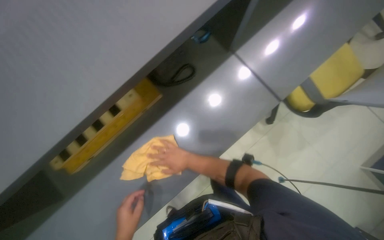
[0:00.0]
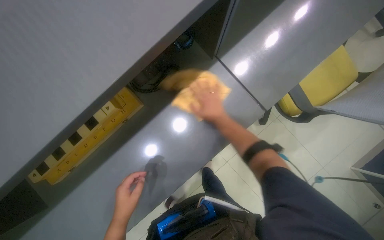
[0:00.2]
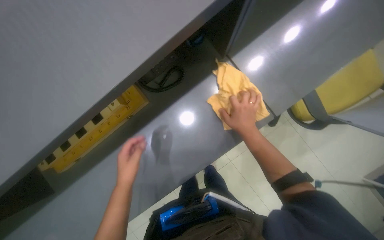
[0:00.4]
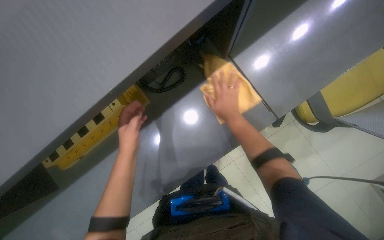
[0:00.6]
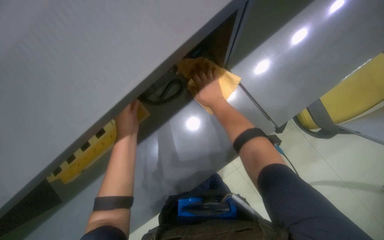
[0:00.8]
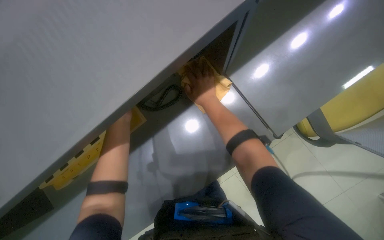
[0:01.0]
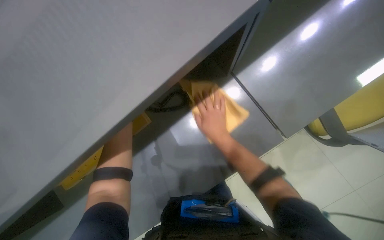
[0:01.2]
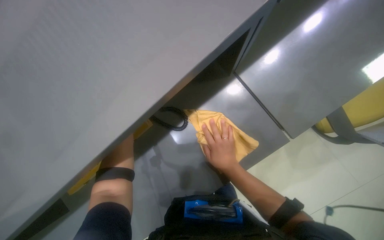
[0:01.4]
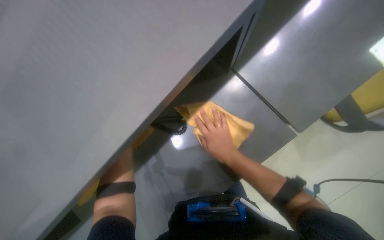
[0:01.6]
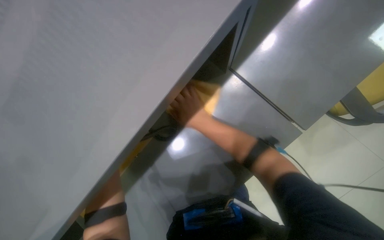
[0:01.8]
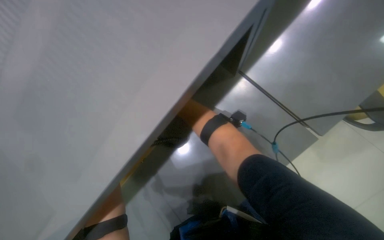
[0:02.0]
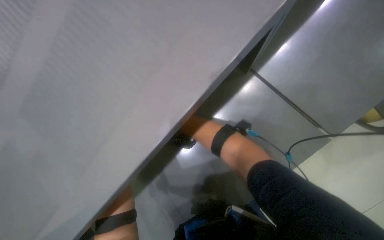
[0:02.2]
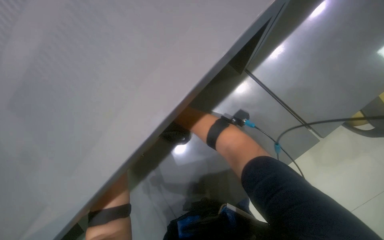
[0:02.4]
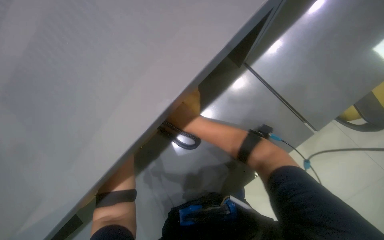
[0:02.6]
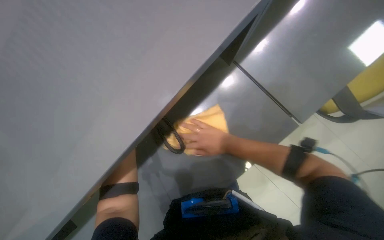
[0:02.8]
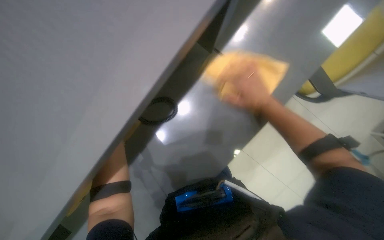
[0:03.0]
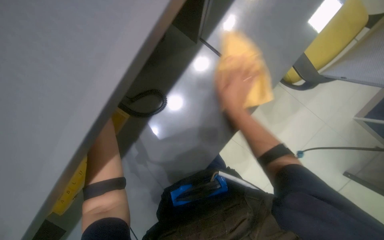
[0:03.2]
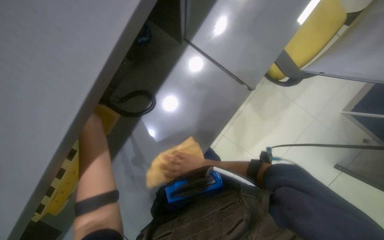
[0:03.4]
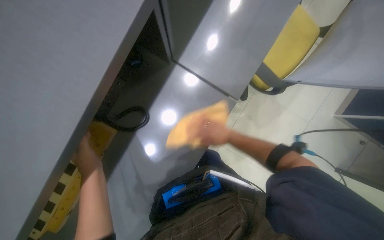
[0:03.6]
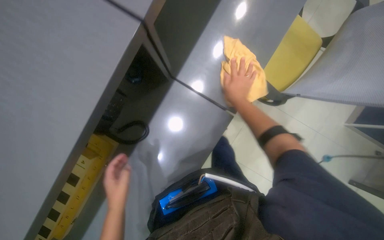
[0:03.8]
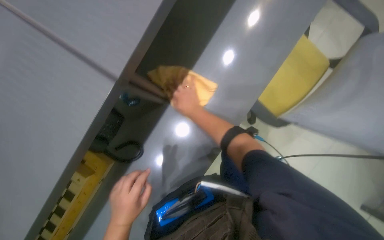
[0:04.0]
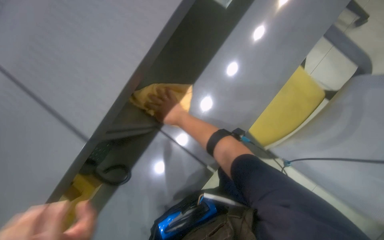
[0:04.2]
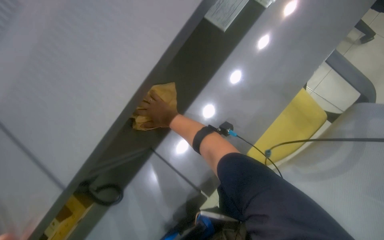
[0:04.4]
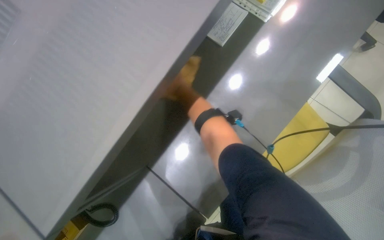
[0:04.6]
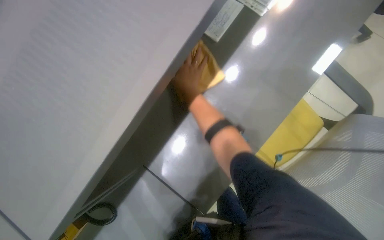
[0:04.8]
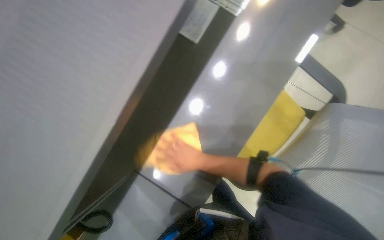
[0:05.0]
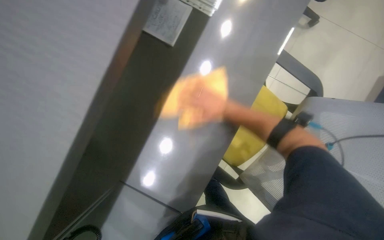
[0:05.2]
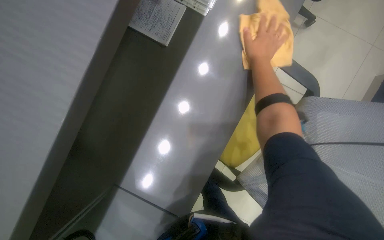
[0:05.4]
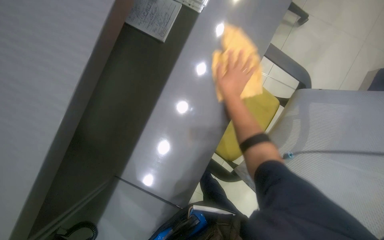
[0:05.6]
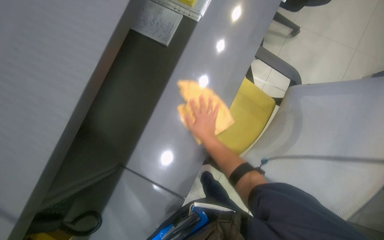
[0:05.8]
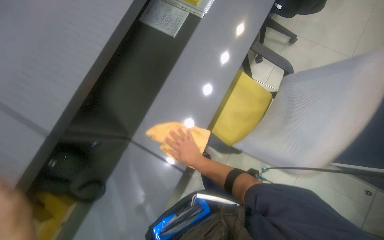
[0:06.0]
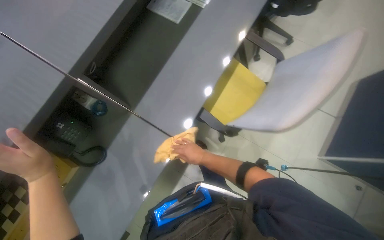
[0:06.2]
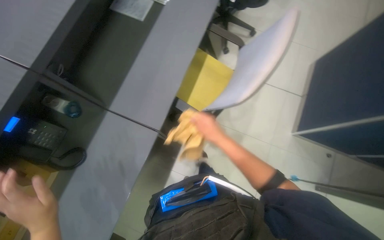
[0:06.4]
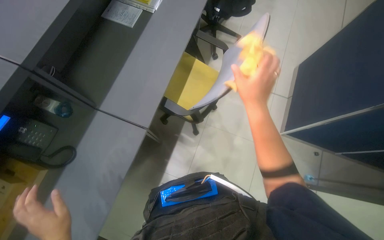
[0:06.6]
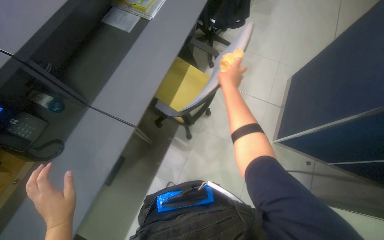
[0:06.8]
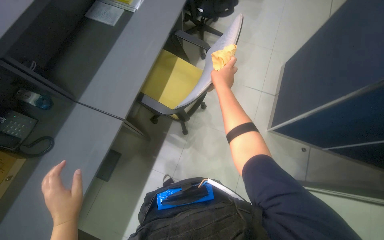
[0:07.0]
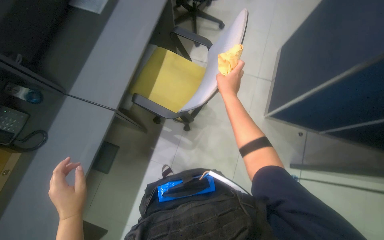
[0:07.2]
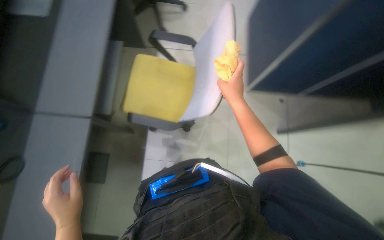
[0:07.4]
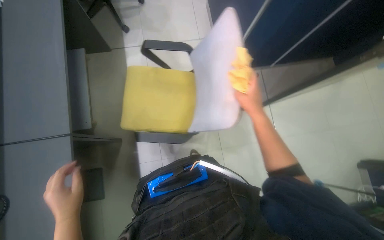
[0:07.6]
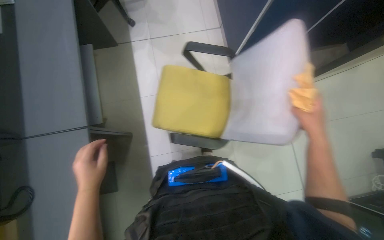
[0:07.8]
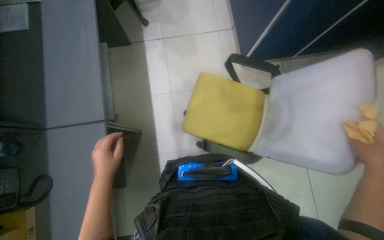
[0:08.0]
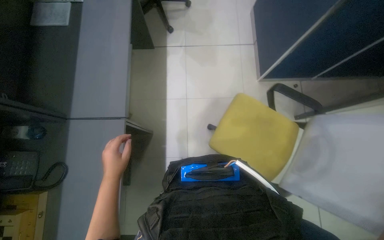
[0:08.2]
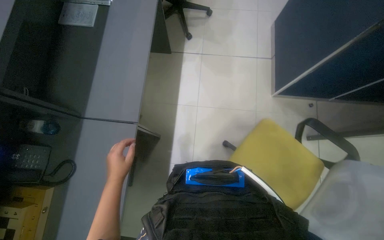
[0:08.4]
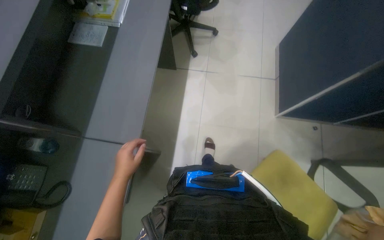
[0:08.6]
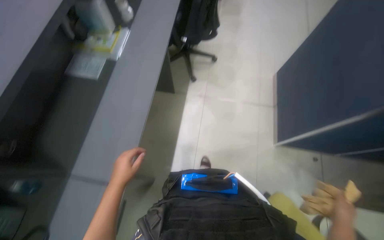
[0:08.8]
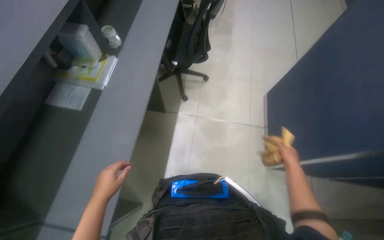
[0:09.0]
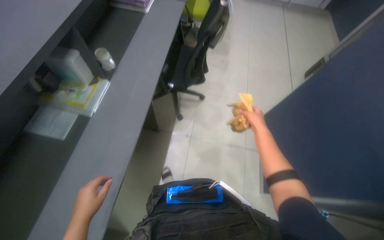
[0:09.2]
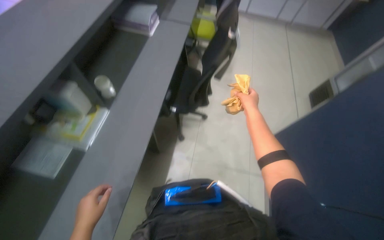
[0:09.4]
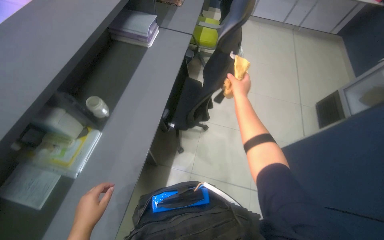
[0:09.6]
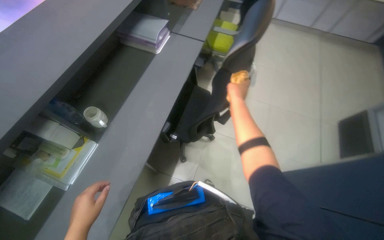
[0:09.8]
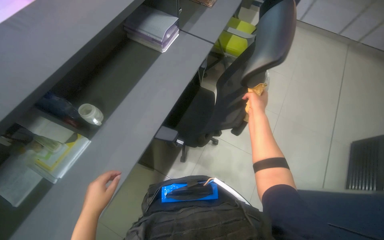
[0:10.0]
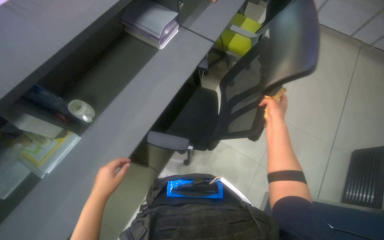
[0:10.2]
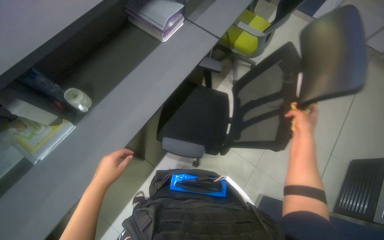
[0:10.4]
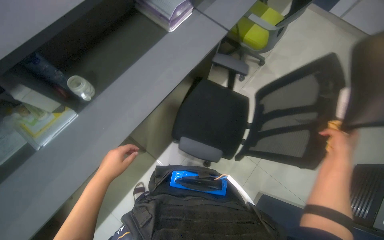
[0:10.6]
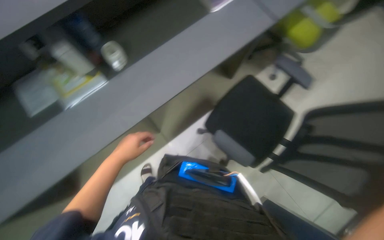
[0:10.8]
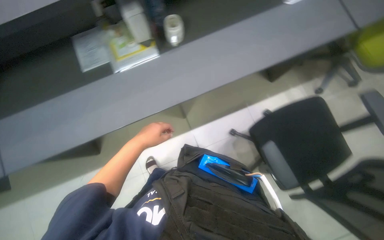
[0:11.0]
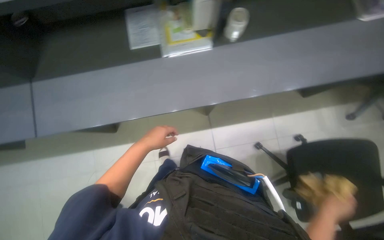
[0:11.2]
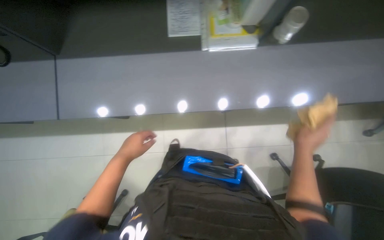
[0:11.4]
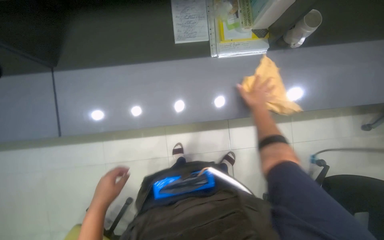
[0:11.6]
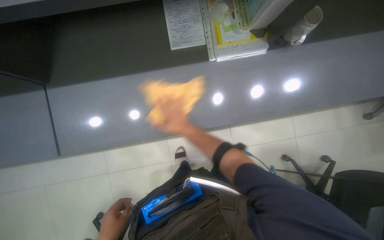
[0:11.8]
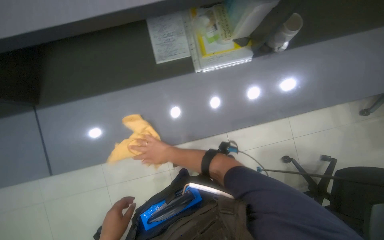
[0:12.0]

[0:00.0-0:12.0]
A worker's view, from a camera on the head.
Job: wiping surfaces.
The whole recording: Wiping office furniture. The worker wipes various office furniture, including desks, chairs, and shelves, with a yellow cloth.
0:01.6 to 0:03.0: The right hand travels to the right and up the picture by roughly 15 cm.
0:04.4 to 0:06.0: The right hand moves to the right and down the picture, approximately 30 cm.
0:06.0 to 0:07.6: The camera is carried about 50 cm. The head turns to the right by about 40 degrees.
0:07.6 to 0:09.0: The wearer moves about 40 cm. The head rotates roughly 20 degrees to the left.
0:09.0 to 0:10.4: The wearer moves roughly 80 cm.

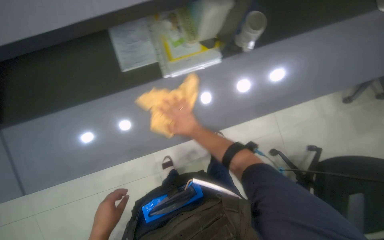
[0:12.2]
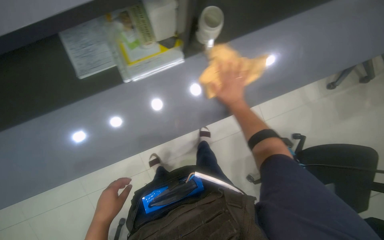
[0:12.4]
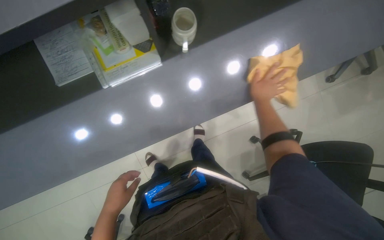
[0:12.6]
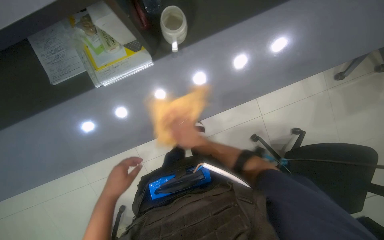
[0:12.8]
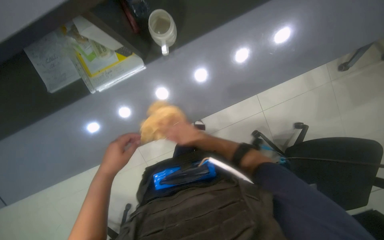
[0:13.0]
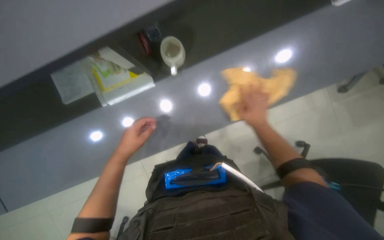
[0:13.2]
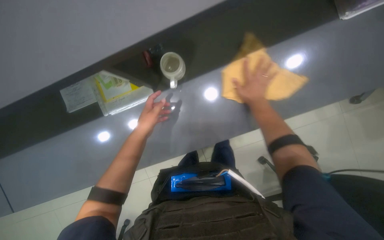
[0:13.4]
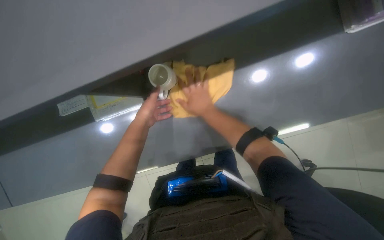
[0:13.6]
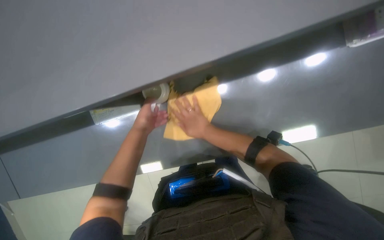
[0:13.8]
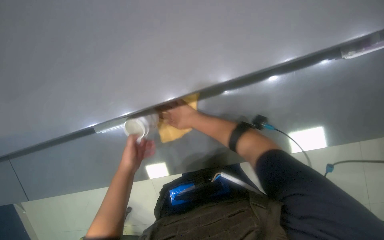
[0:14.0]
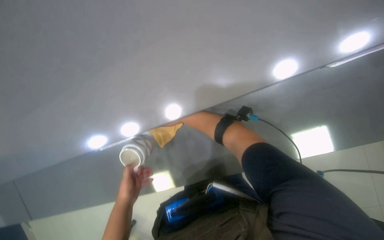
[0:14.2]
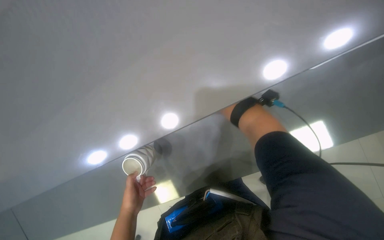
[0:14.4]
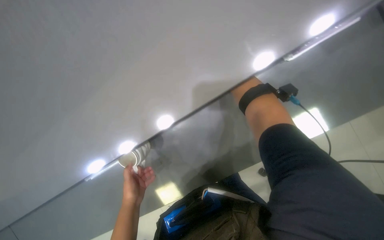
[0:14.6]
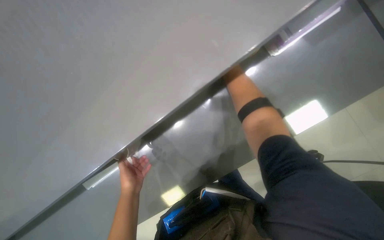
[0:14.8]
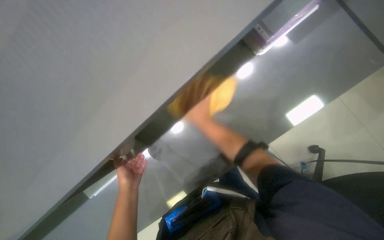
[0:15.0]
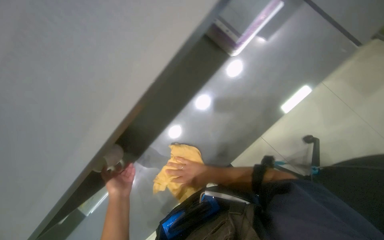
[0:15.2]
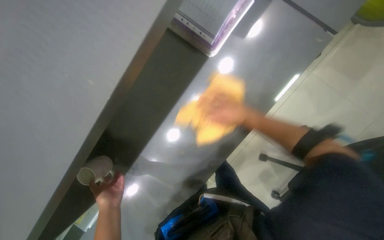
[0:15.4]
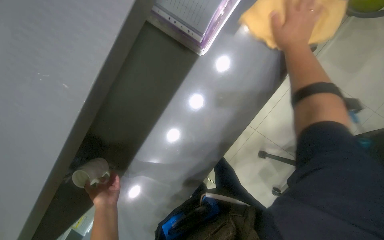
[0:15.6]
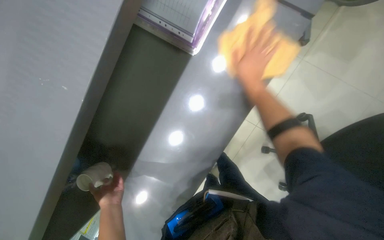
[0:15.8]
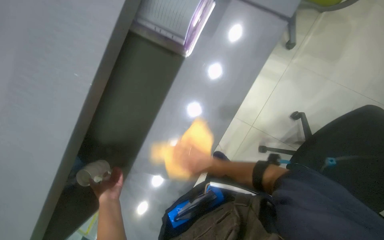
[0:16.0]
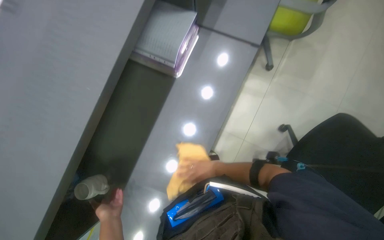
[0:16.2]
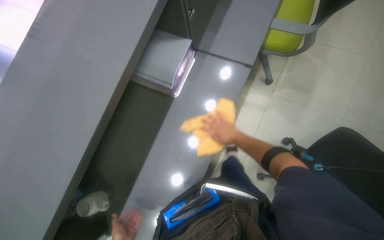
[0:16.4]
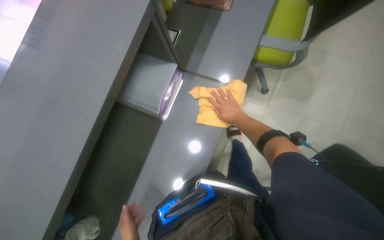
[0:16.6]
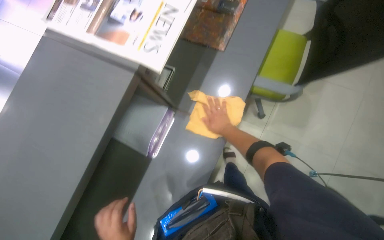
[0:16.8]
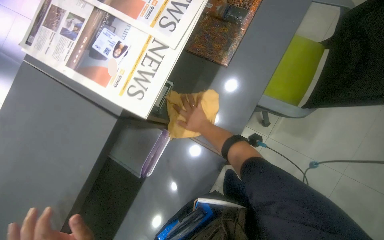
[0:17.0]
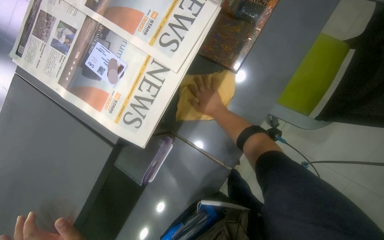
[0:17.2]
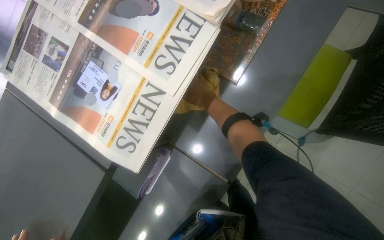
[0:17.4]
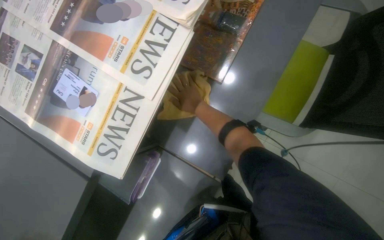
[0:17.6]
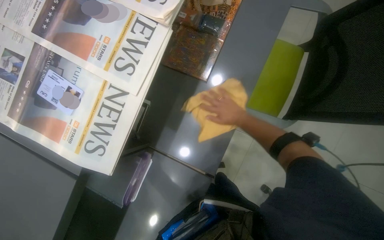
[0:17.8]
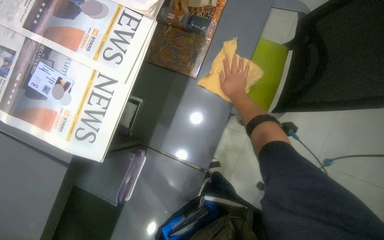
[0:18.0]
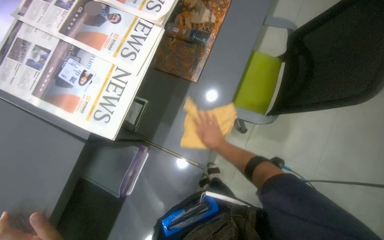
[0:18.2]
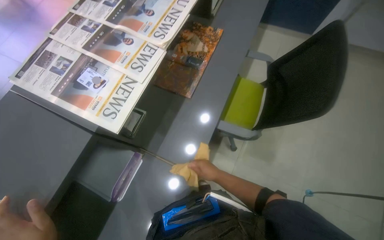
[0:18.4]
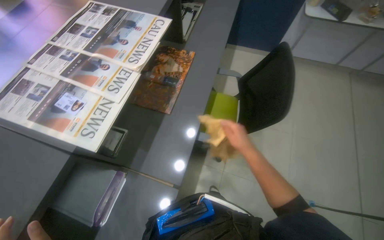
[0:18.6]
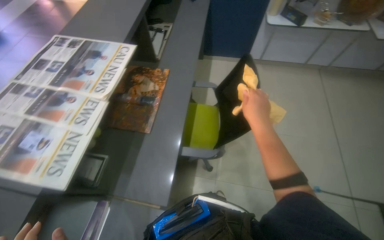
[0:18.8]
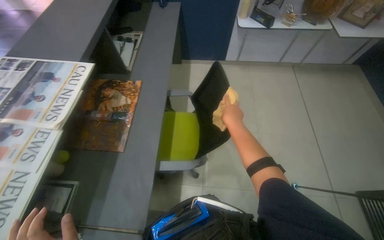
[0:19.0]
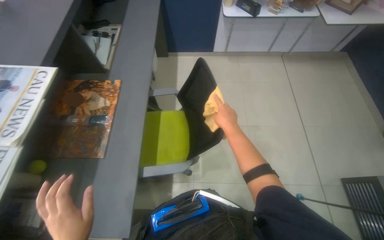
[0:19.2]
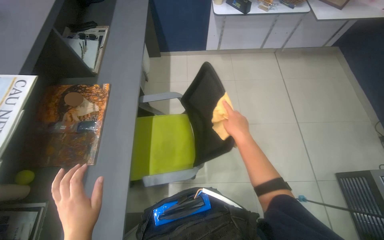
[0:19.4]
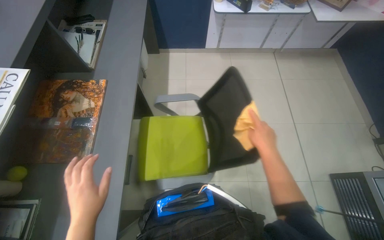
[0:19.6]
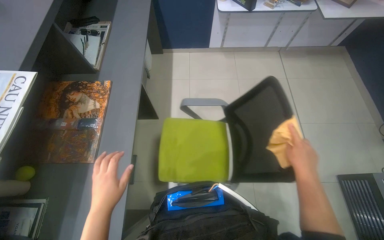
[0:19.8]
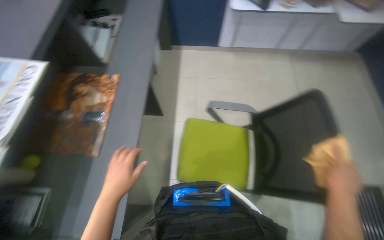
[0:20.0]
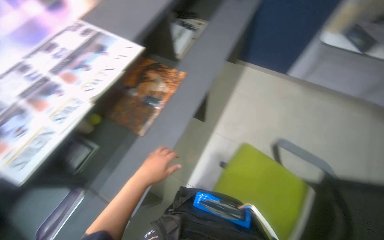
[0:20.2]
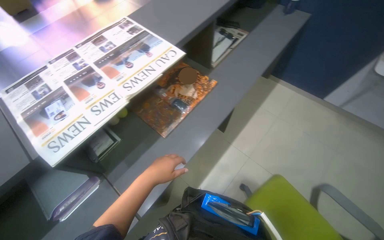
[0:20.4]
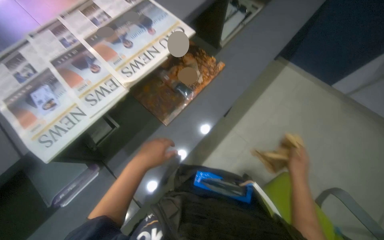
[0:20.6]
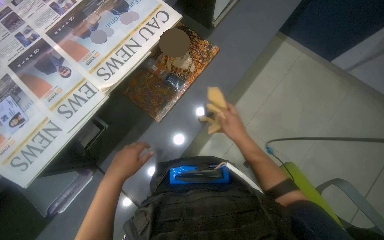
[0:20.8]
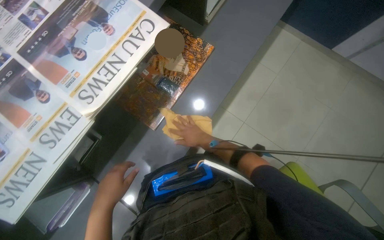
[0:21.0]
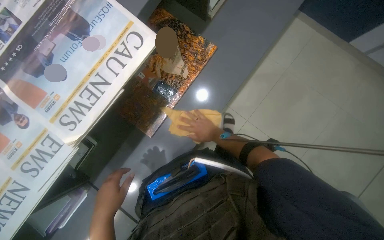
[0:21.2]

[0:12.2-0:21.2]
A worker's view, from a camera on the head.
Job: wiping surfaces.
The whole recording: Wiping office furniture. The worker wipes various office furniture, including desks, chairs, and shelves, with a yellow cloth.
0:12.2 to 0:13.8: The camera travels roughly 50 cm.
0:13.8 to 0:15.2: The left hand moves down the picture, approximately 20 cm.
0:15.2 to 0:16.6: The view tilts approximately 20 degrees upward. The right hand shifts about 30 cm to the right.
0:18.2 to 0:19.8: The wearer looks about 25 degrees further to the right. The view tilts about 15 degrees upward.
0:19.8 to 0:21.2: The head turns to the left by approximately 40 degrees. The view tilts some 20 degrees downward.
